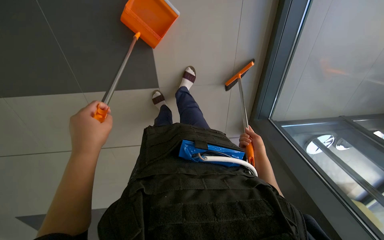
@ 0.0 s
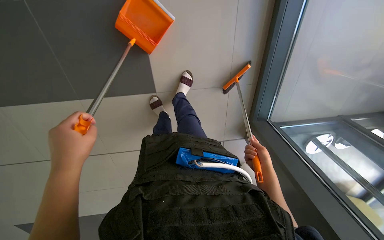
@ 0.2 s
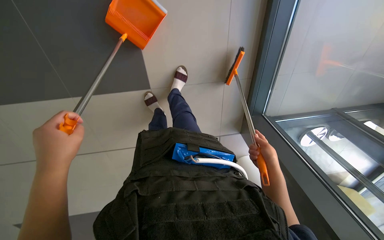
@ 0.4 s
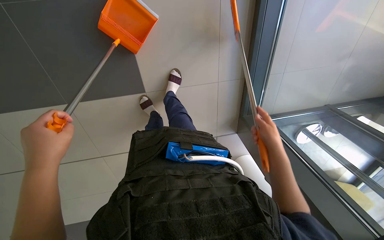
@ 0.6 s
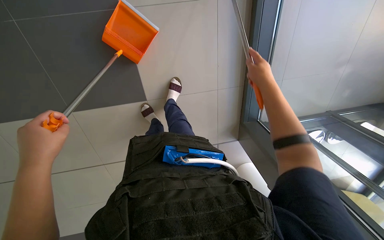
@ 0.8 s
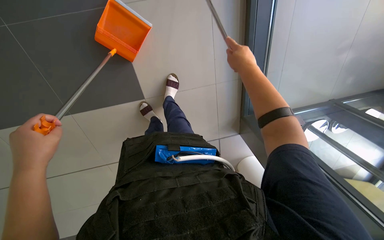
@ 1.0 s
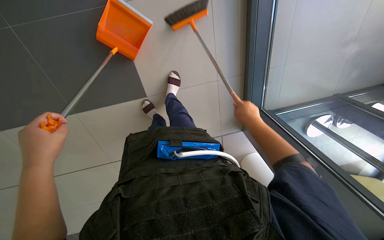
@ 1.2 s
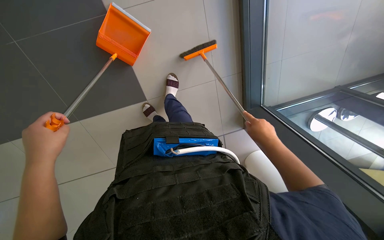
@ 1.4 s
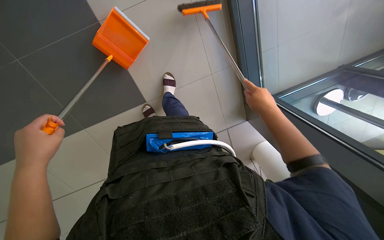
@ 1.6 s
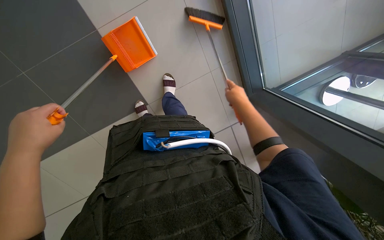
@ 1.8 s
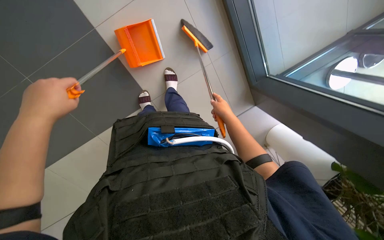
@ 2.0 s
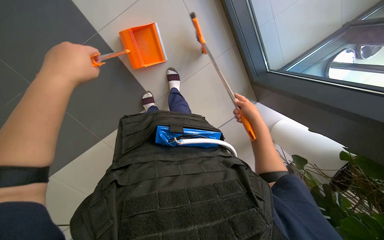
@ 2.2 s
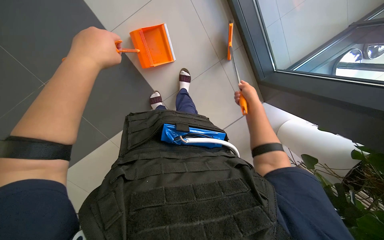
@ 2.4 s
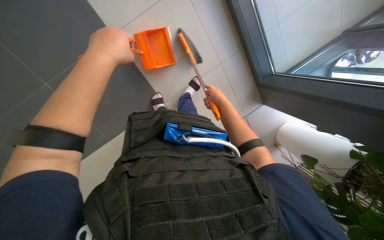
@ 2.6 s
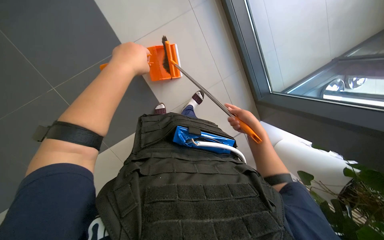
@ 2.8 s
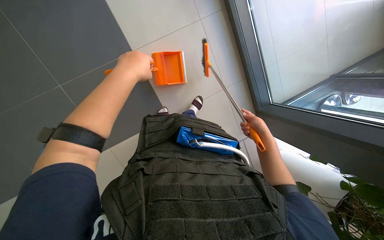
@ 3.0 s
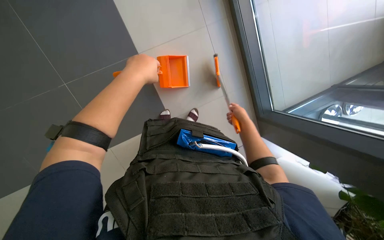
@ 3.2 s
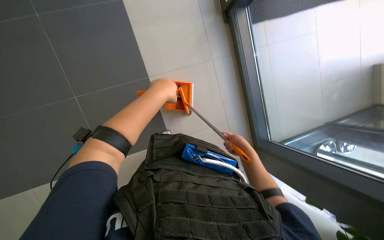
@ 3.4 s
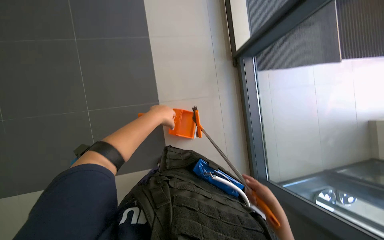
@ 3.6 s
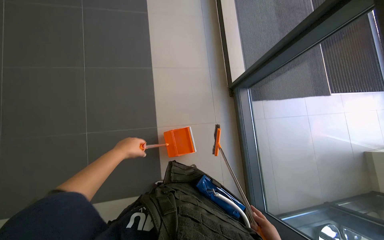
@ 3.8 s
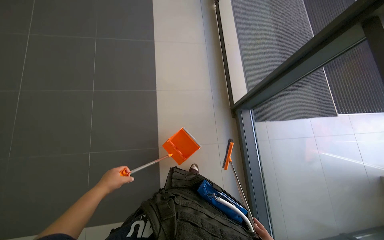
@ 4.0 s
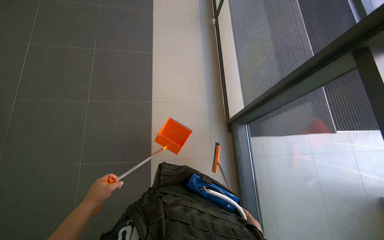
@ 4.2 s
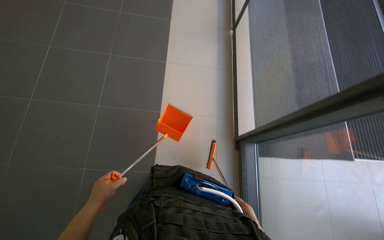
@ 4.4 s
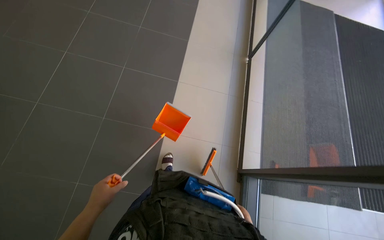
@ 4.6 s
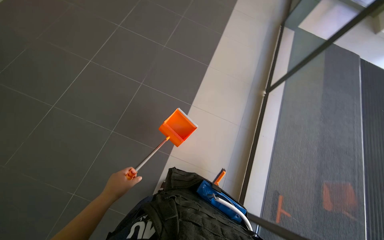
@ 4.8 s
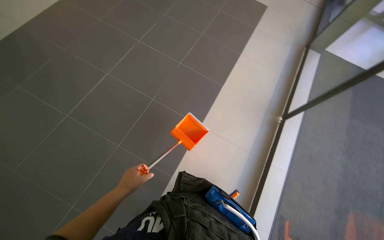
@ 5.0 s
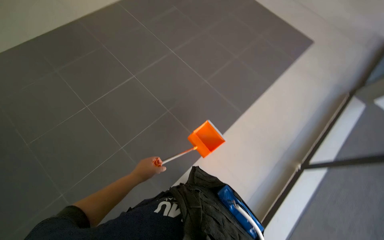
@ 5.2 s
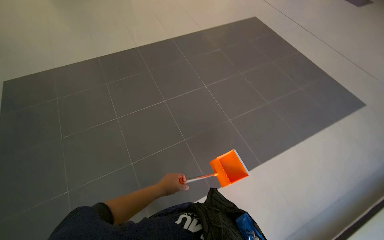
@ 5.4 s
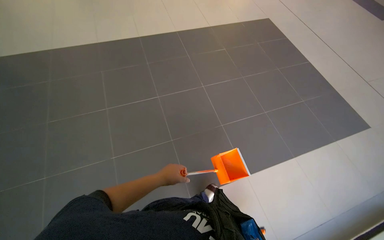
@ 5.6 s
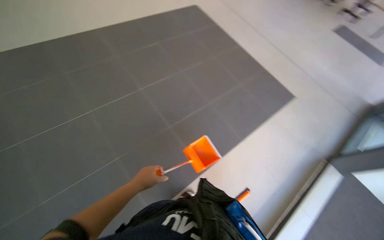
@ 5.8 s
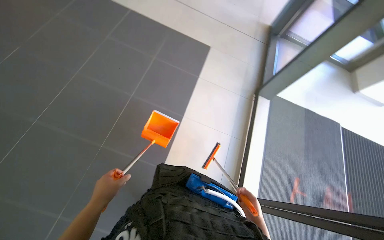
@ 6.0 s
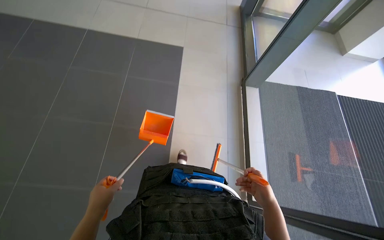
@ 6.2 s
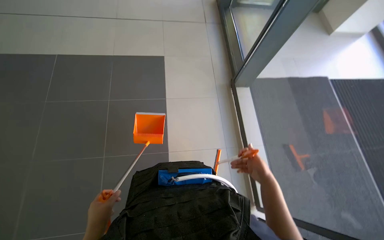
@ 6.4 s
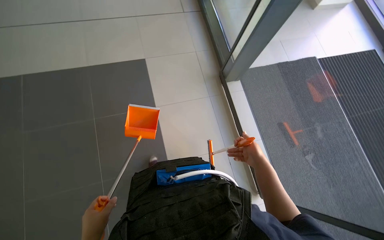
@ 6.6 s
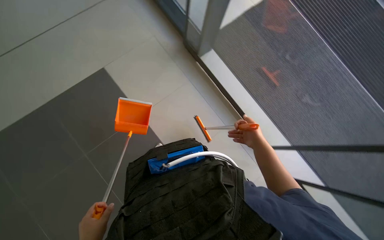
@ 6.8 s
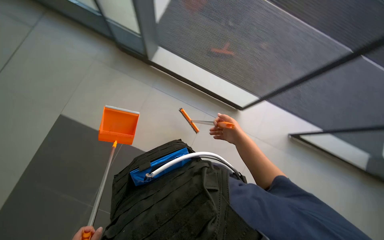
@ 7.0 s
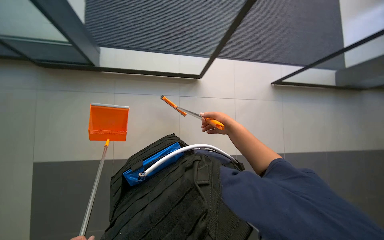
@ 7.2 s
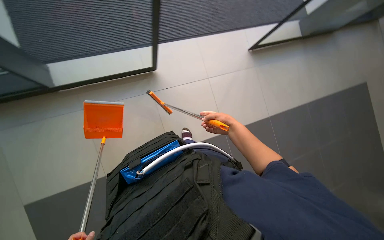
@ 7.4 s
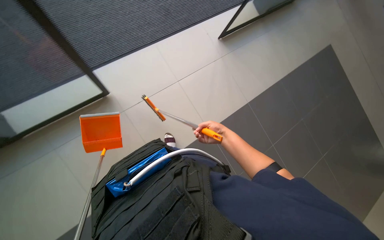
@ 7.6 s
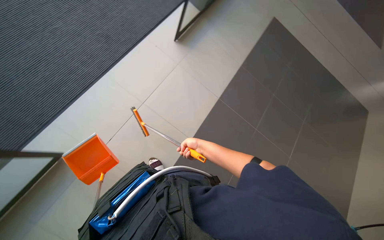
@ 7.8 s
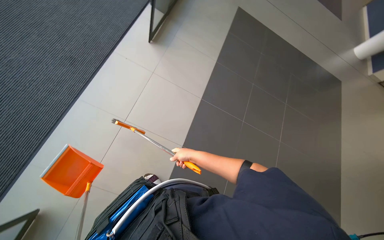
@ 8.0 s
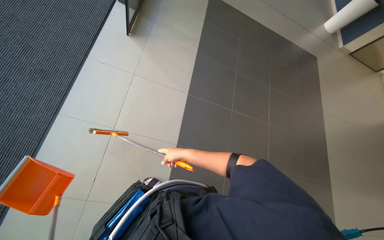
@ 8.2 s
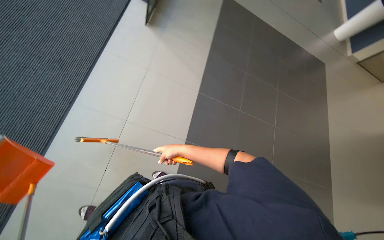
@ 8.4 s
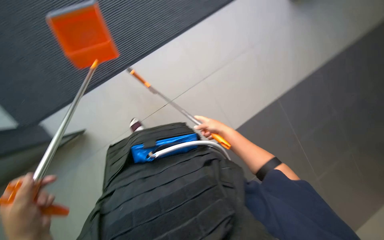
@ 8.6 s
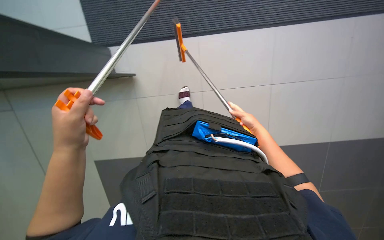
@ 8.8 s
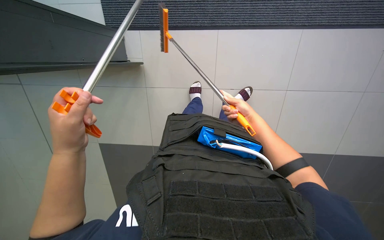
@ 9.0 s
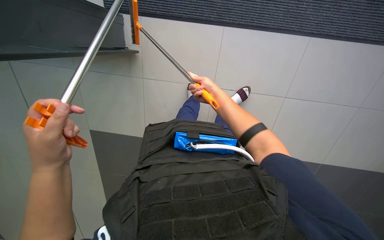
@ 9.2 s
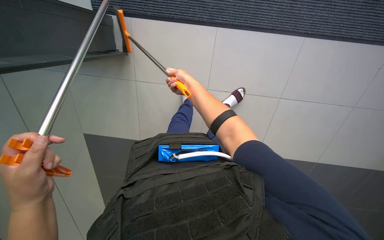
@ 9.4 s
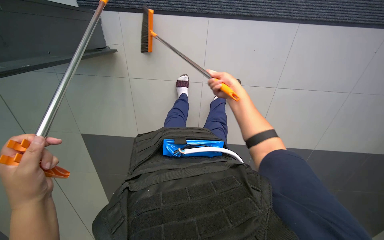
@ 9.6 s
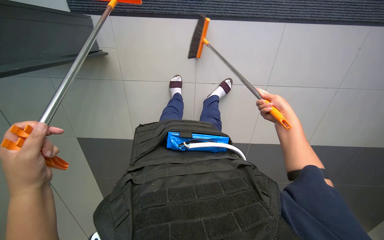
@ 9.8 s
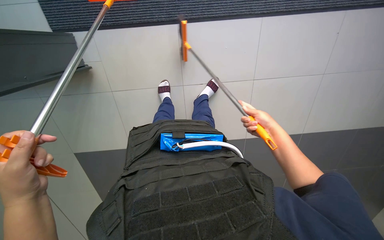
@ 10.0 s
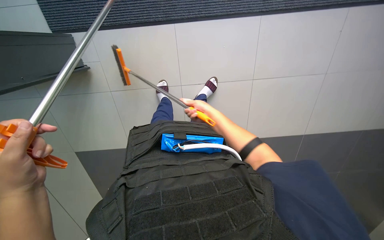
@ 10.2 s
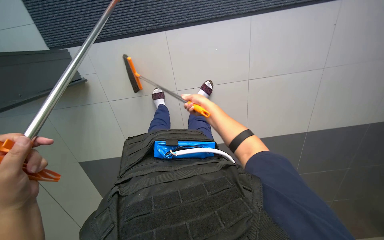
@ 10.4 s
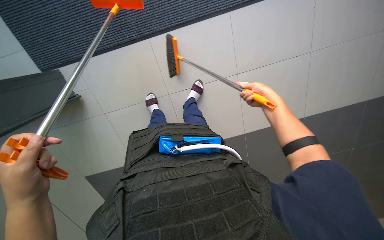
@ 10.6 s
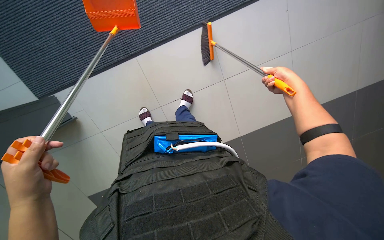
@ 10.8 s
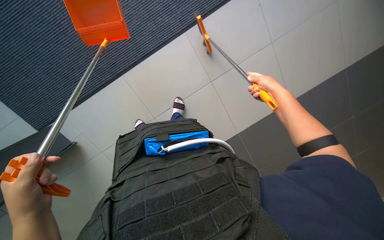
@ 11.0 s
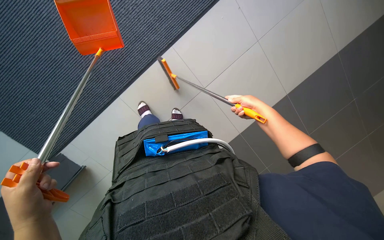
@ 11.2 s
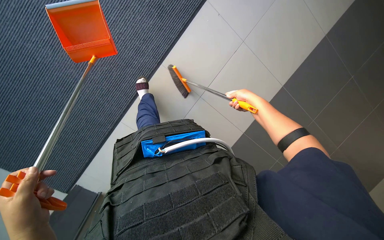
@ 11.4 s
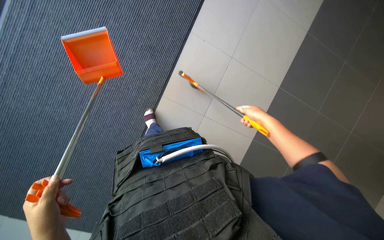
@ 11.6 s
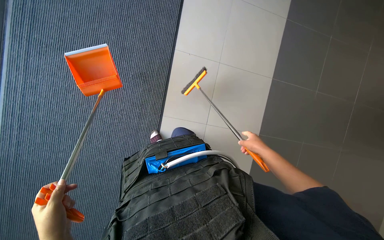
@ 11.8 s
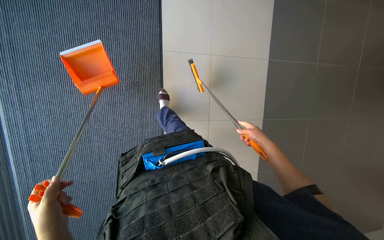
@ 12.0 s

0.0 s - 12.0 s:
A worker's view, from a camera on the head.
Job: sweeping floor.
The whole recording: Sweeping floor with broom and dustpan. The worker sweeps the floor with a broom and collects debris with a dustpan.
0.0 s - 1.6 s: The right hand shifts approximately 15 cm nearer to the camera.
1.6 s - 3.0 s: The left hand travels up the picture by about 15 cm. Meanwhile the right hand moves left and right over some 15 cm, changing direction 3 times.
3.0 s - 4.4 s: The wearer looks some 45 degrees further upward. The scene rotates clockwise by approximately 30 degrees.
4.4 s - 6.0 s: The camera is carried some 50 cm.
6.0 s - 7.6 s: The head rotates about 115 degrees to the right. The camera pitches downward, by about 30 degrees.
9.0 s - 10.4 s: The right hand moves left and right over approximately 30 cm, changing direction 2 times.

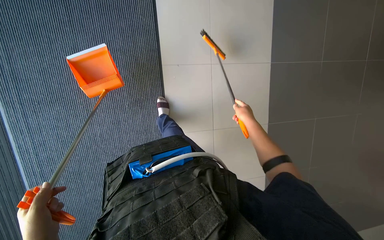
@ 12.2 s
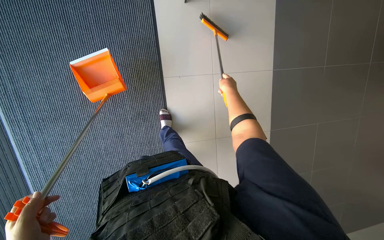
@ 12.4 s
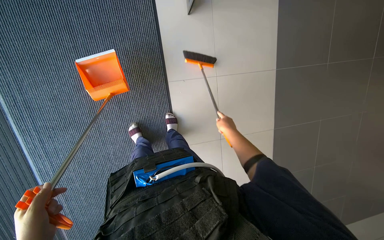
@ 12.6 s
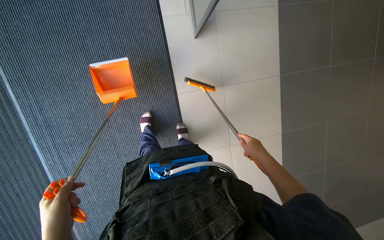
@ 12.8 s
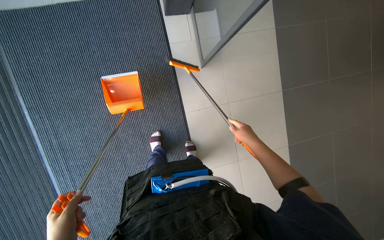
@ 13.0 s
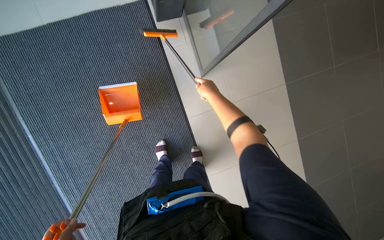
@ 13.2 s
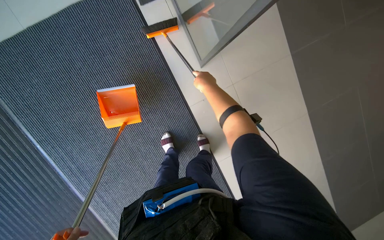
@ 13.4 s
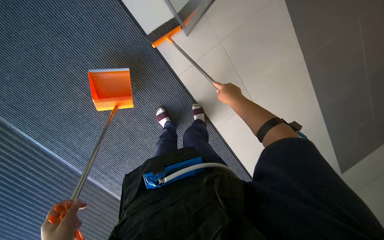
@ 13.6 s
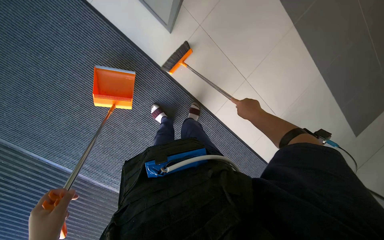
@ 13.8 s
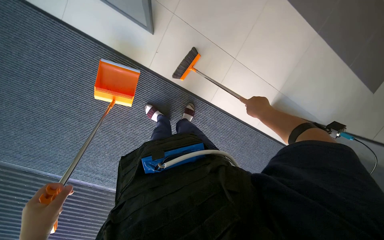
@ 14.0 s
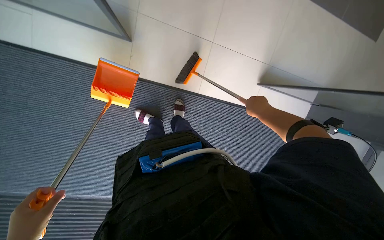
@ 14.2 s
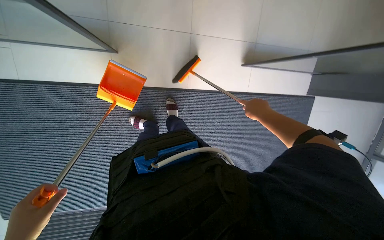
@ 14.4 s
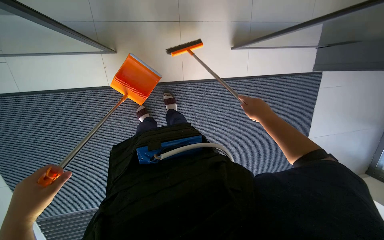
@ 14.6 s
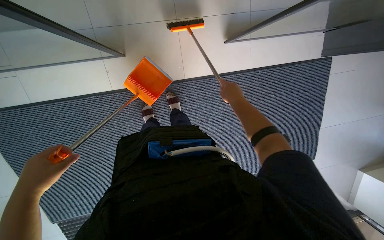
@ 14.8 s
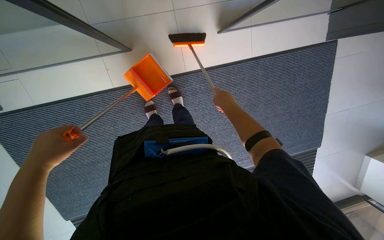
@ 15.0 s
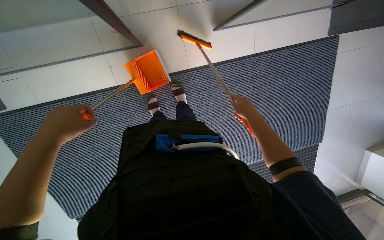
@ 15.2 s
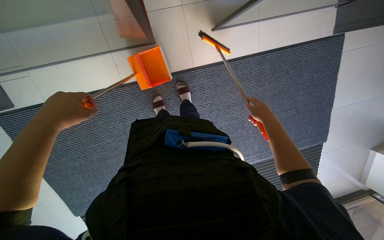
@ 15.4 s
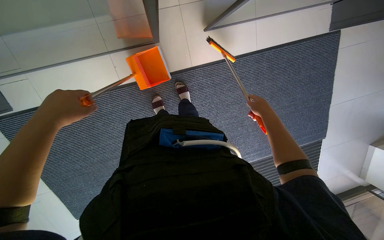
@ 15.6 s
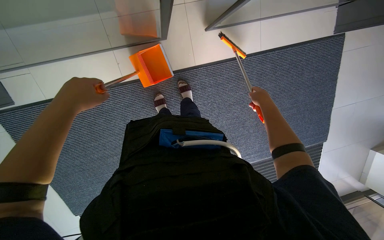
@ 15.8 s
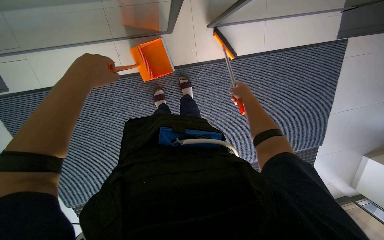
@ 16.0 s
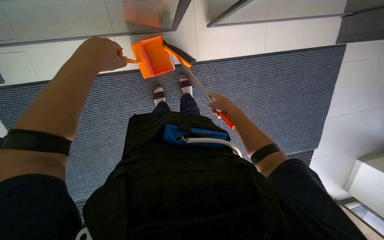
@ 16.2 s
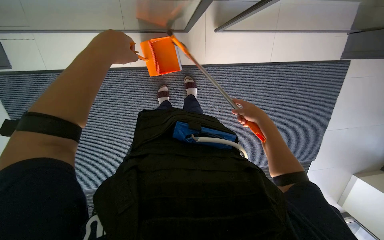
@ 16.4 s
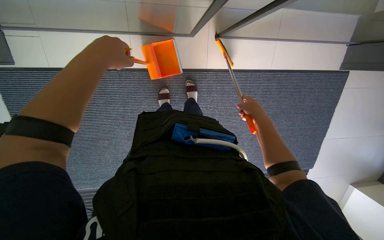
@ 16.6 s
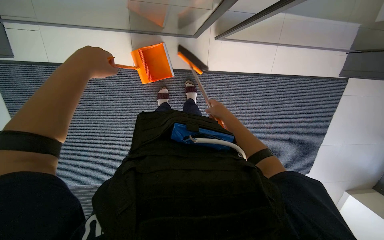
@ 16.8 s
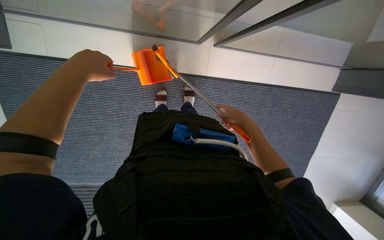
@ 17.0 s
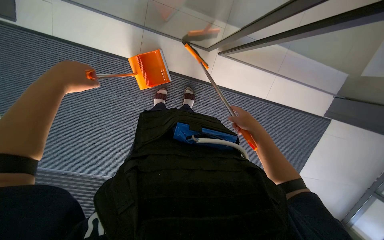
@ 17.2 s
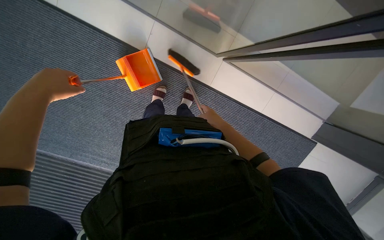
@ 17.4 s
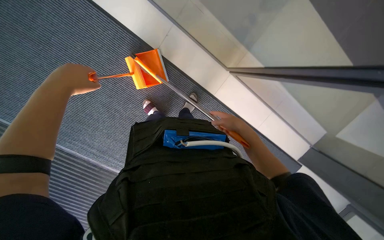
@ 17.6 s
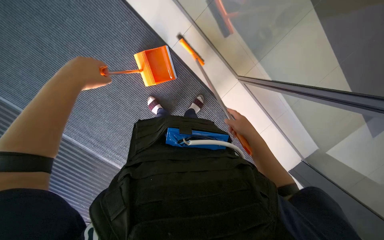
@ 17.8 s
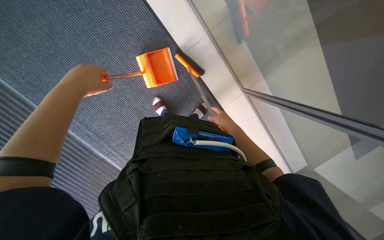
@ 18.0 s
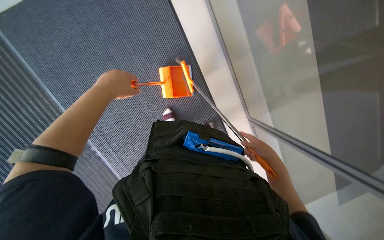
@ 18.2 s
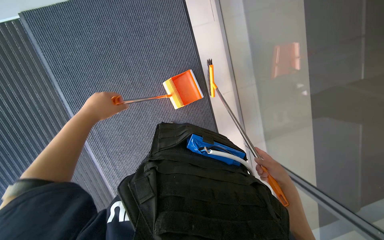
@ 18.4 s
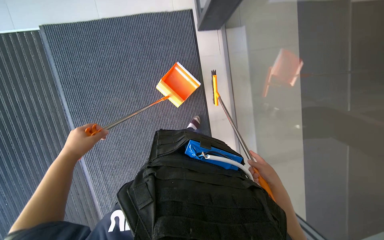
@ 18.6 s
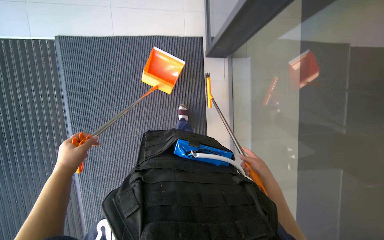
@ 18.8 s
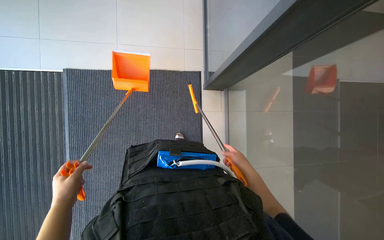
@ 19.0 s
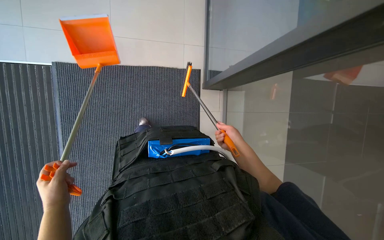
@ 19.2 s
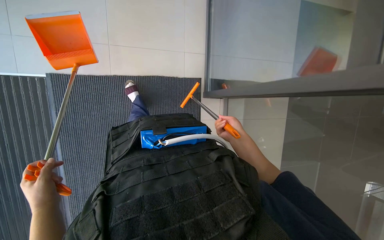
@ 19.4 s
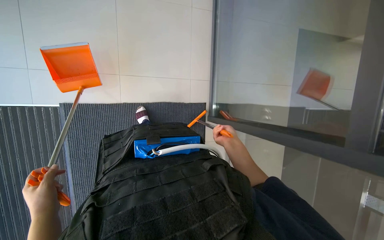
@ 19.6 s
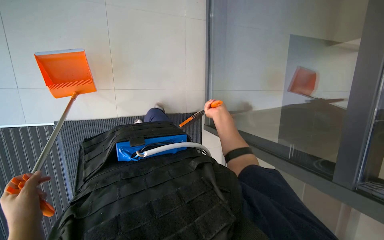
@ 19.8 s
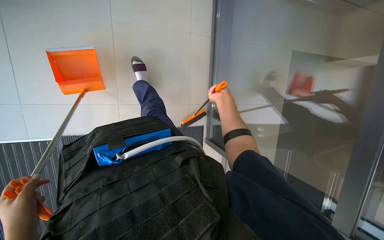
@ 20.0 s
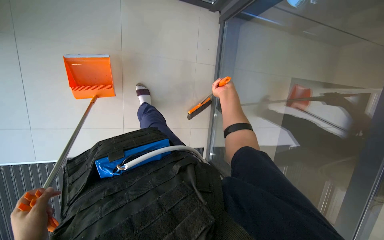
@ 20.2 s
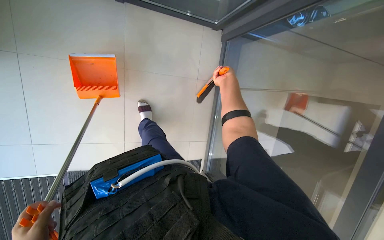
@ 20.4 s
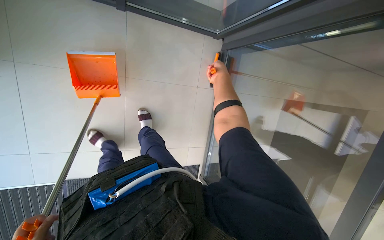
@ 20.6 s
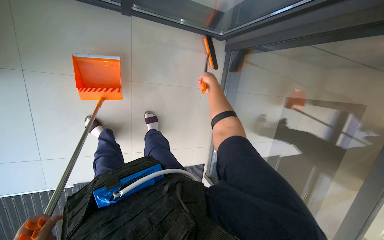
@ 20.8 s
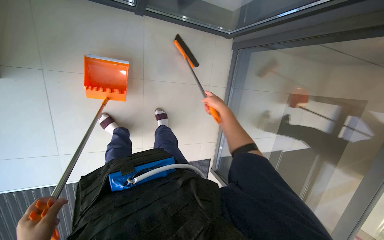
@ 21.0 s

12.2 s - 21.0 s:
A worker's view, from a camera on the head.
Job: sweeping floor.
The whole recording: Sweeping floor with broom and dustpan. The worker sweeps the floor with a broom and collects debris with a dustpan.
12.2 s - 13.6 s: The scene turns about 35 degrees counterclockwise in the picture.
13.6 s - 15.2 s: The view pans to the left by approximately 15 degrees. The view tips downward by roughly 10 degrees. The scene rotates counterclockwise by about 60 degrees.
15.2 s - 16.6 s: The left hand heads up the picture, covering about 10 cm.
16.6 s - 18.0 s: The scene rotates clockwise by about 50 degrees.
18.0 s - 19.6 s: The view tips upward by about 25 degrees. The scene turns about 30 degrees clockwise in the picture.
19.6 s - 21.0 s: The view tilts approximately 10 degrees upward. The right hand moves up the picture, roughly 20 cm.
